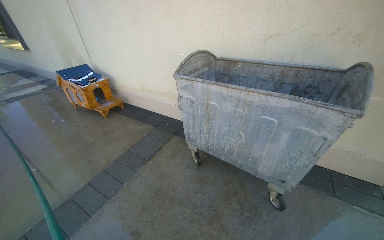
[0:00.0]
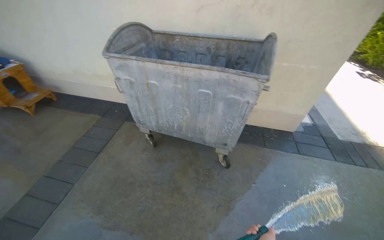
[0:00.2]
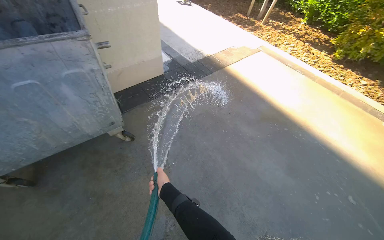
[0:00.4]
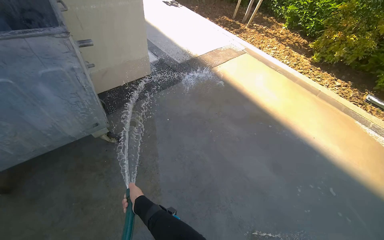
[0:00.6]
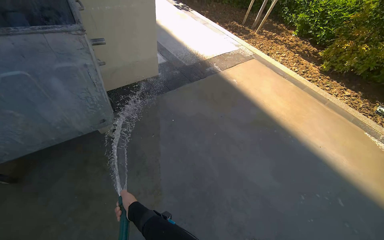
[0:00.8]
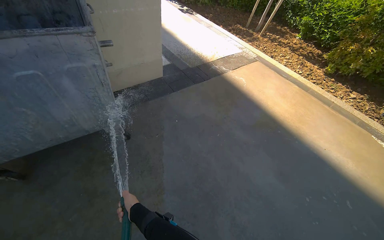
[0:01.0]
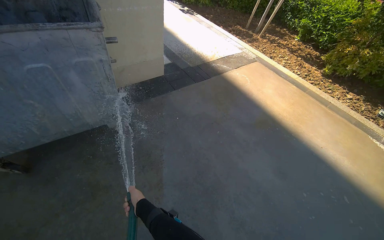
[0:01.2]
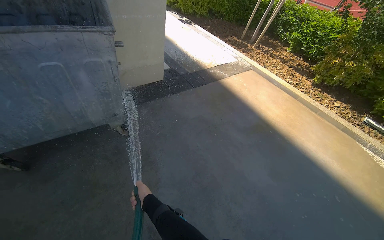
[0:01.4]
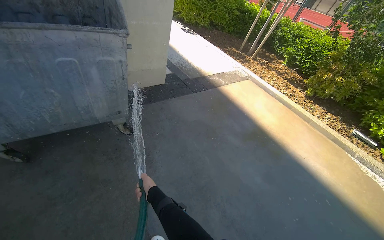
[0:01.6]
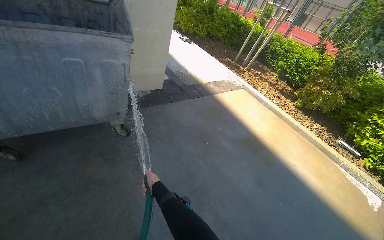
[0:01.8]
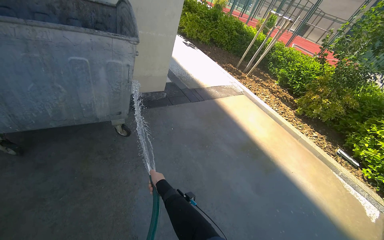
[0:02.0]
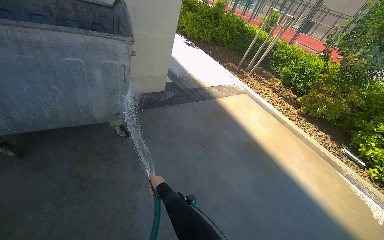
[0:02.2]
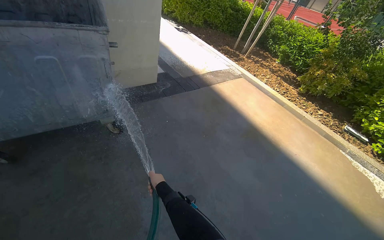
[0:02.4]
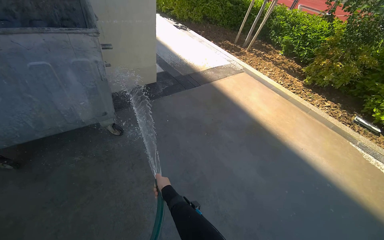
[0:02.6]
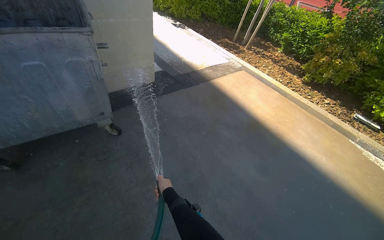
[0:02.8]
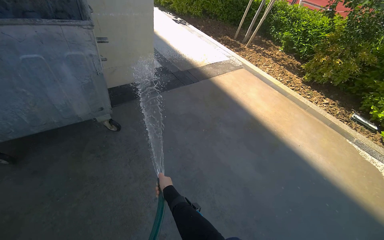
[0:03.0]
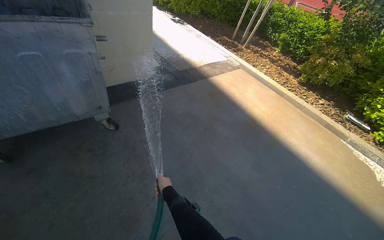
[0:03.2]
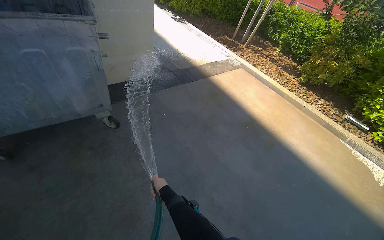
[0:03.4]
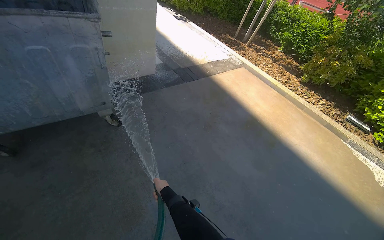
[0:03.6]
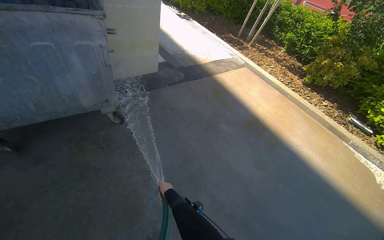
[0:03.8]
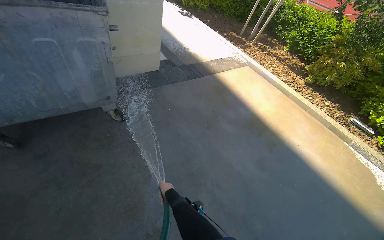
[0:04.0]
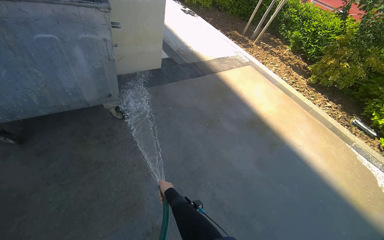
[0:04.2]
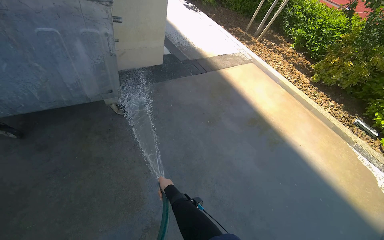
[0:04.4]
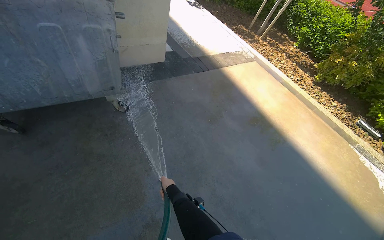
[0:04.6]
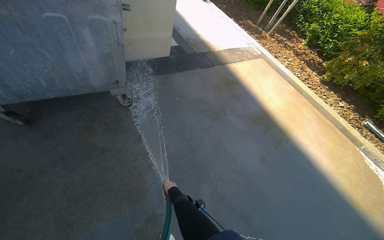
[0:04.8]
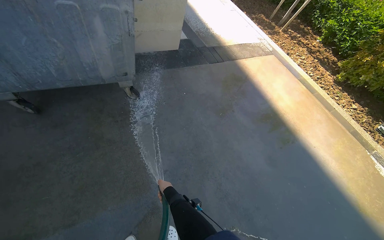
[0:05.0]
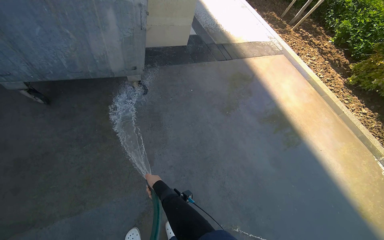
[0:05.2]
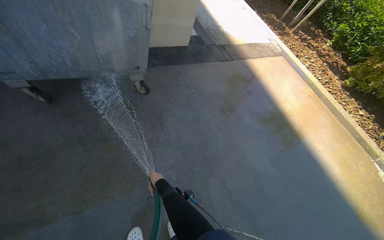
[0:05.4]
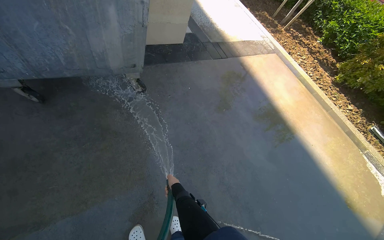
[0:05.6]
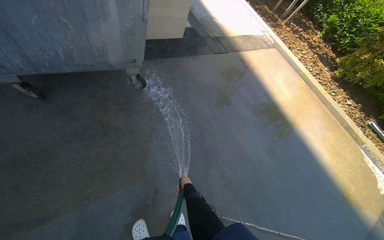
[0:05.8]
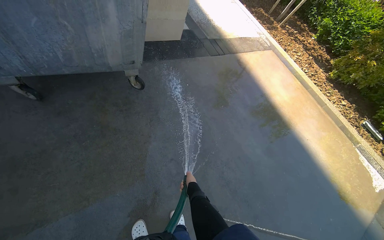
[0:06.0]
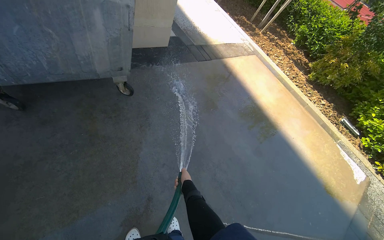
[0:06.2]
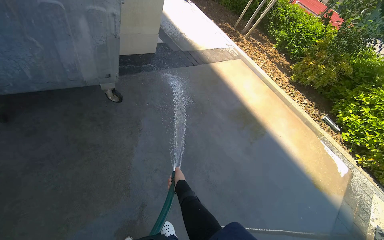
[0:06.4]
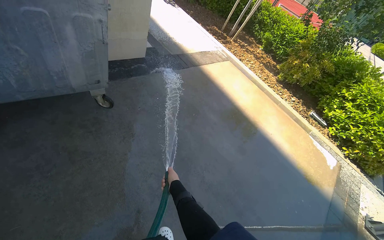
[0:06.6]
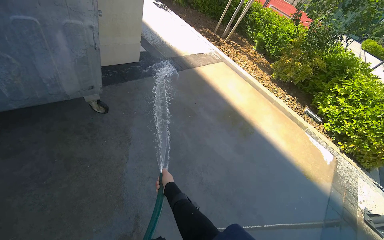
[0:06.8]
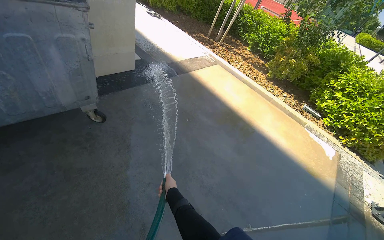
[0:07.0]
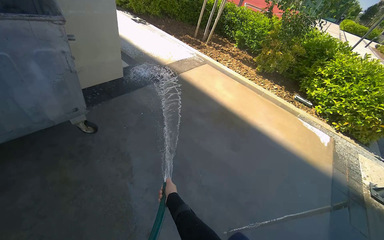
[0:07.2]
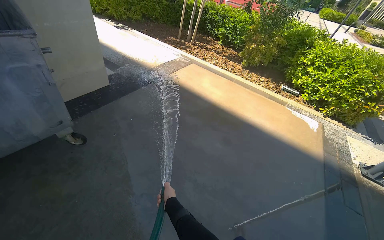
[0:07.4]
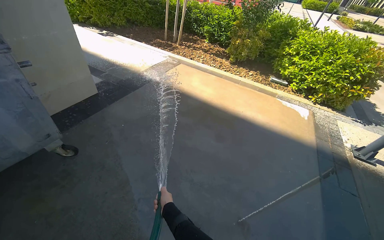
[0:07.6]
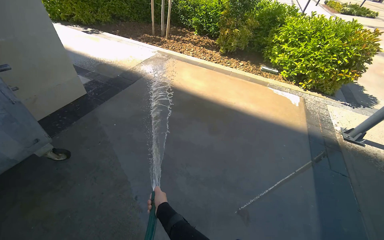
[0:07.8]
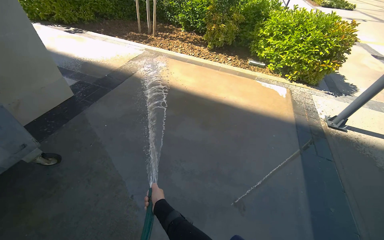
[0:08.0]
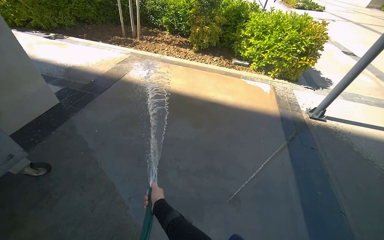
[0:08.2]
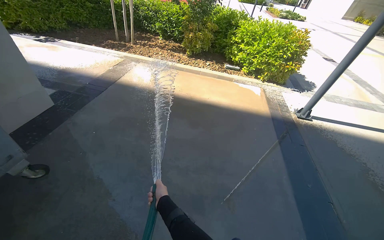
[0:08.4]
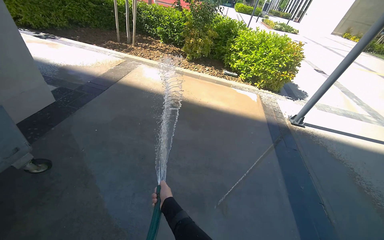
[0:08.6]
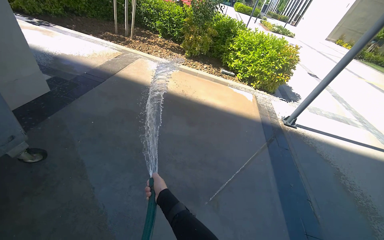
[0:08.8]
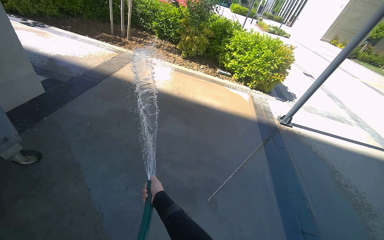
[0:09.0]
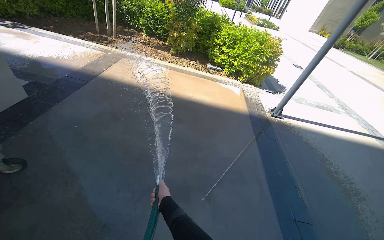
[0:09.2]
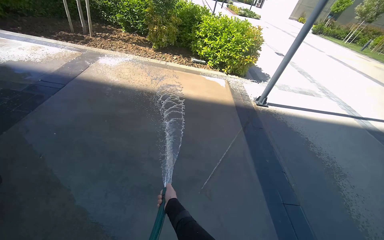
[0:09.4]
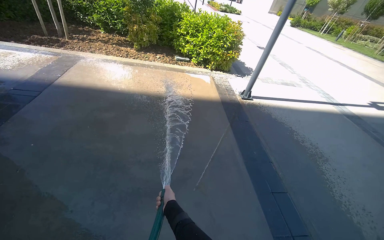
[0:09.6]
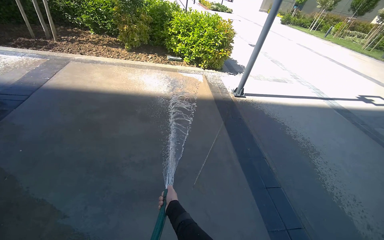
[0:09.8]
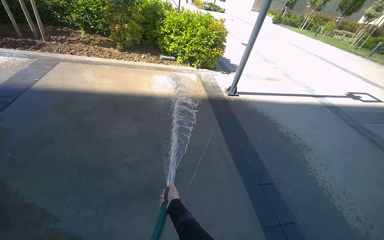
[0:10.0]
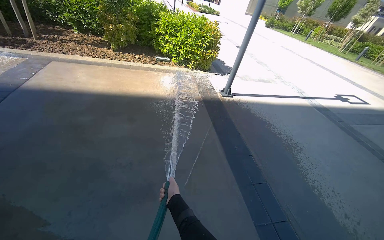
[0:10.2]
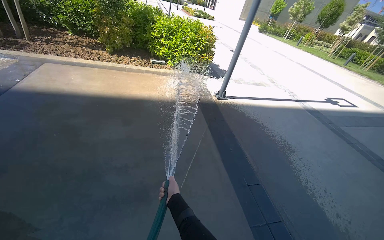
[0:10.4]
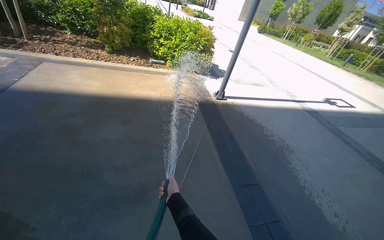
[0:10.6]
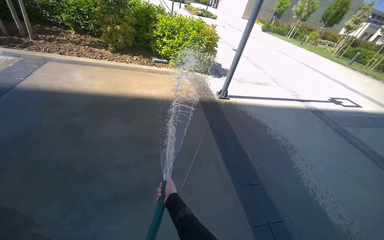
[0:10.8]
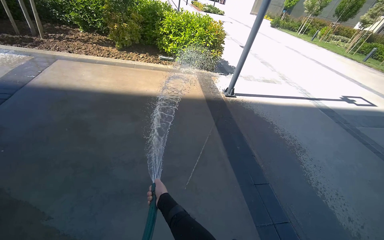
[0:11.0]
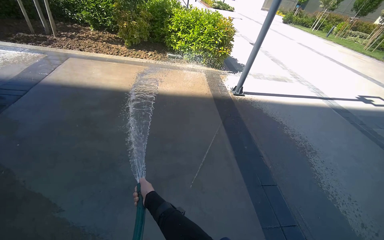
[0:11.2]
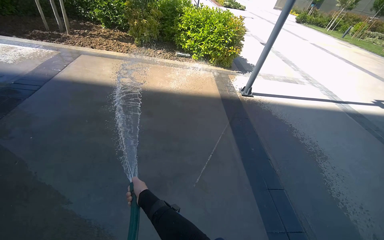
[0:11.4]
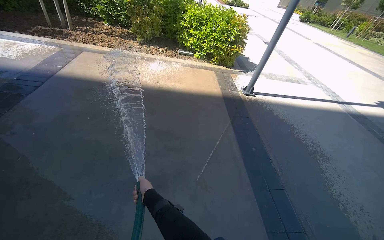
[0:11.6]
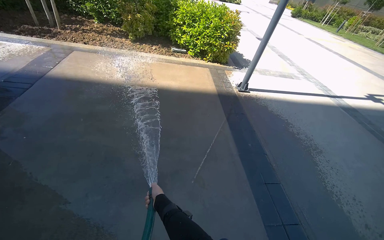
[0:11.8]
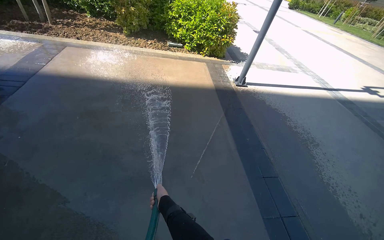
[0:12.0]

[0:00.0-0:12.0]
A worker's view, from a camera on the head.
Job: wiping surfaces.
The whole recording: Spraying water on sidewalk. The worker sprays water onto the sidewalk using a hose.
0:00.0 to 0:01.6: The wearer looks some 65 degrees further to the right. The view tips downward by approximately 15 degrees.
0:06.0 to 0:07.6: The head turns to the right by approximately 35 degrees.
0:07.6 to 0:09.0: The camera is aimed approximately 15 degrees further to the right. The right hand is displaced nearer to the camera by approximately 25 cm.
0:09.0 to 0:10.4: The head turns to the right by approximately 20 degrees. The right hand moves to the right, some 40 cm.

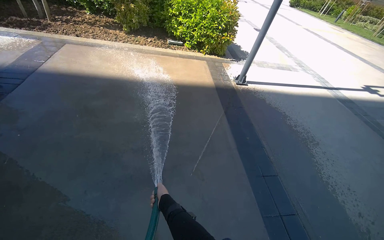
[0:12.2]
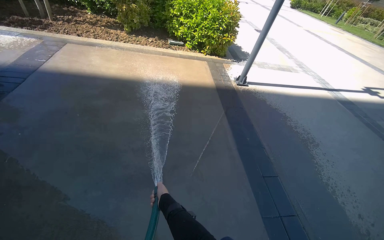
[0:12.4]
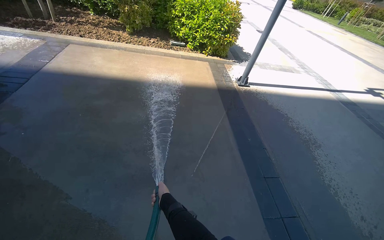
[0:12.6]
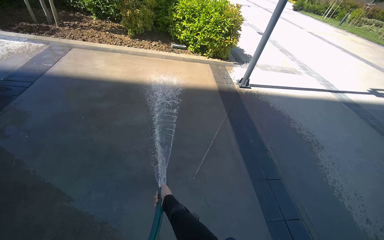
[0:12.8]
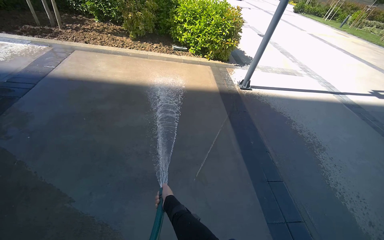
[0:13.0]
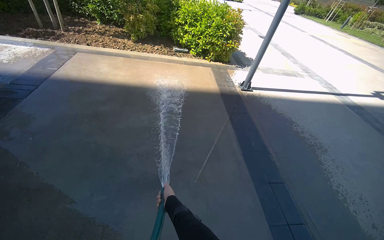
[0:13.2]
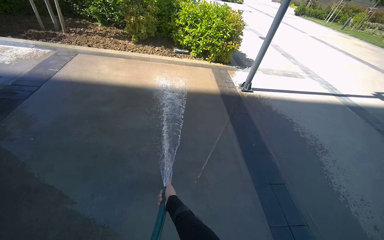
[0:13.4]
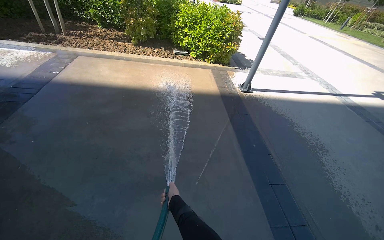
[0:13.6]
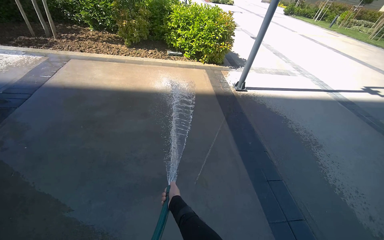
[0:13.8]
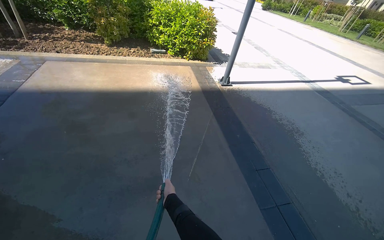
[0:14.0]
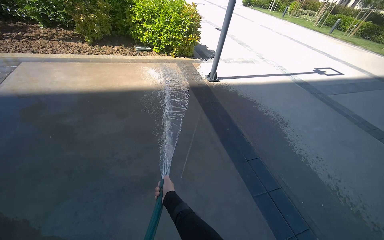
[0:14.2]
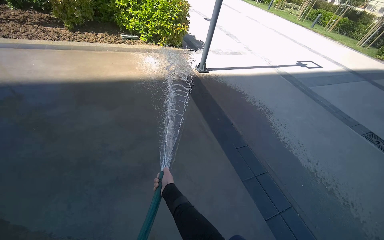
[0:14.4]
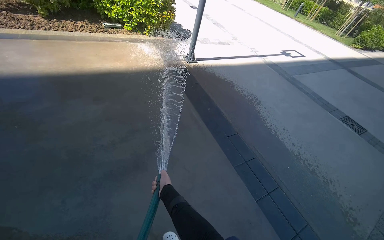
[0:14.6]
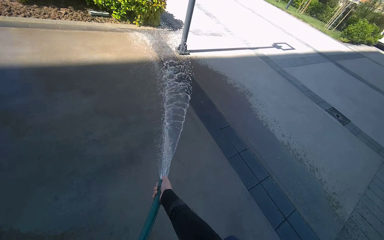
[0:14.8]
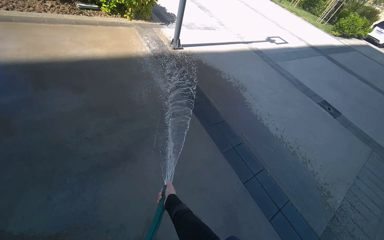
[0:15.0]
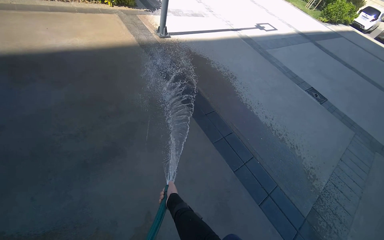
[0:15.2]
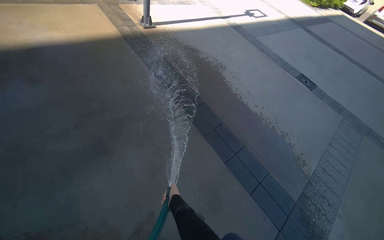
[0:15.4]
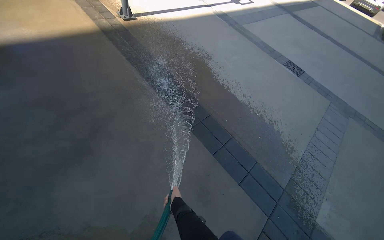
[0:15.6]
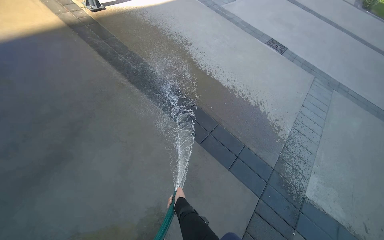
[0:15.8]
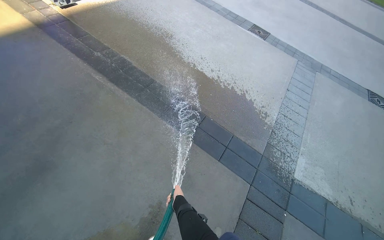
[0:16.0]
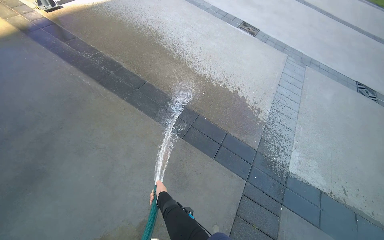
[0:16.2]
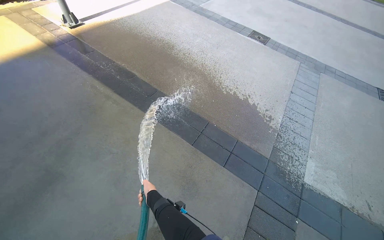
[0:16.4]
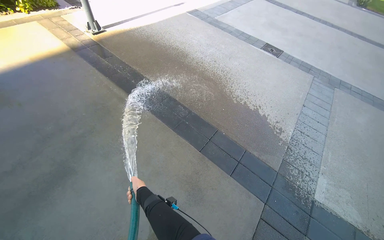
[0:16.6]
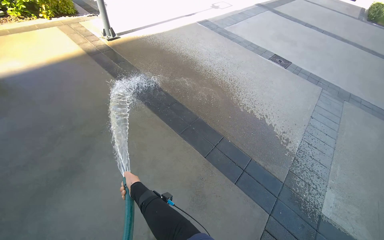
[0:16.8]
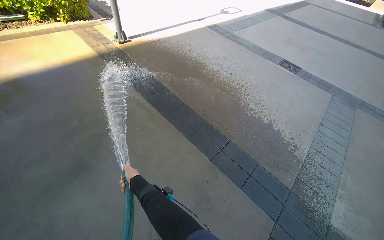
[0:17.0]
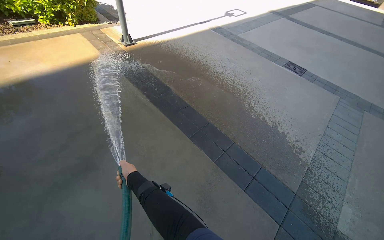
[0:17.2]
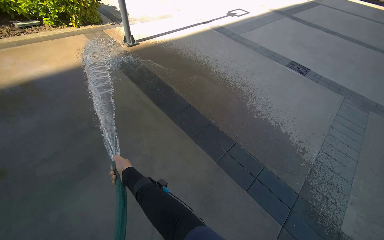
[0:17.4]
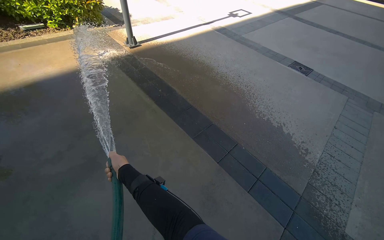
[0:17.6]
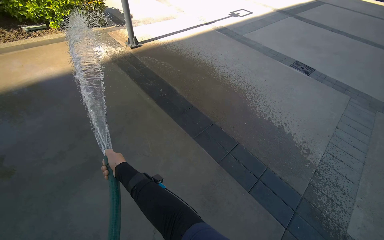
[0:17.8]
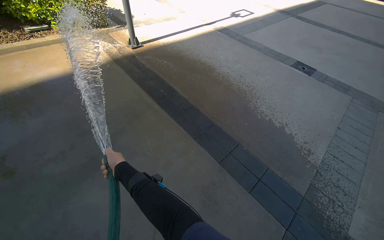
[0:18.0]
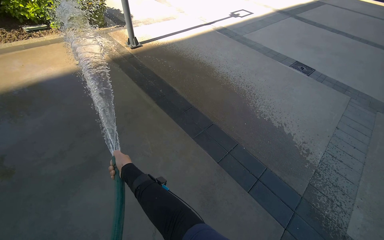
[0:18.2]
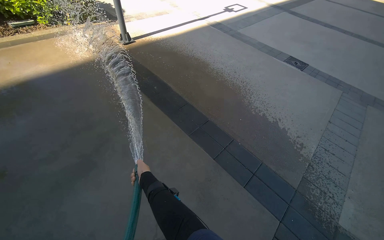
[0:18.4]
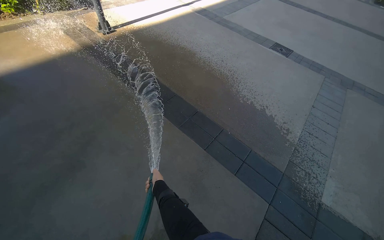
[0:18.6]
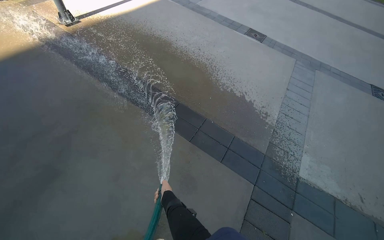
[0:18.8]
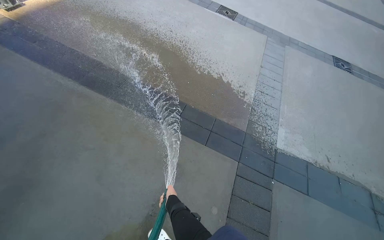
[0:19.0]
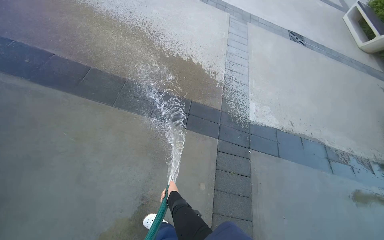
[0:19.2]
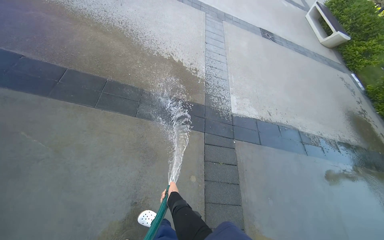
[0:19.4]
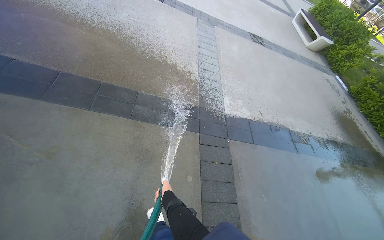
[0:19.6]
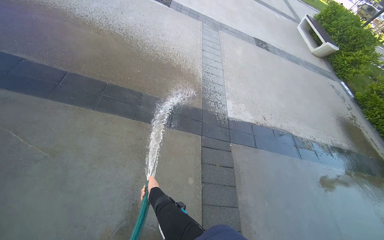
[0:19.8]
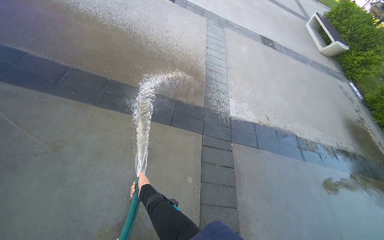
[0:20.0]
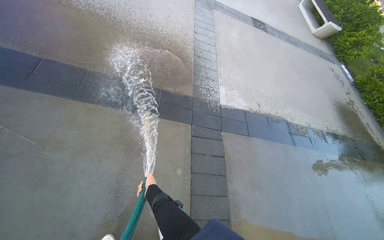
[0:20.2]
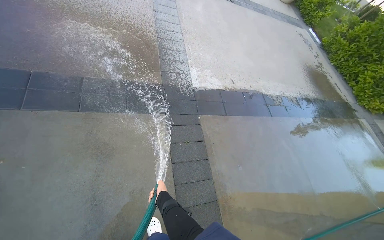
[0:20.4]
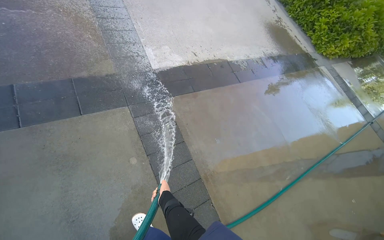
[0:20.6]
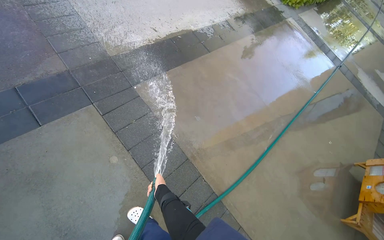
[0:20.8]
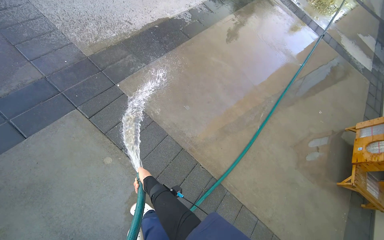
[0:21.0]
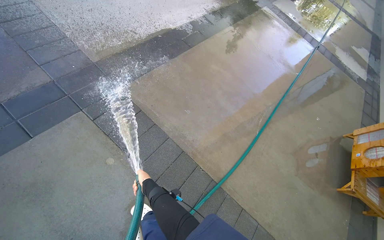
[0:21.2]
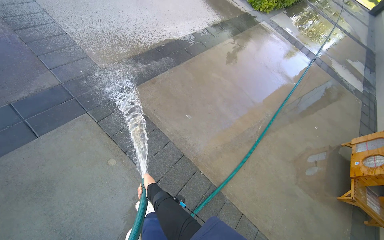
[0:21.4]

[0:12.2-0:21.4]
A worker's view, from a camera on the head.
Job: wiping surfaces.
The whole recording: Spraying water on sidewalk. The worker sprays water onto the sidewalk using a hose.
0:13.8 to 0:15.2: The head turns to the right by some 30 degrees. The view tilts some 15 degrees downward.
0:15.2 to 0:16.8: The right hand moves up the picture, approximately 10 cm.
0:18.4 to 0:19.8: The head turns to the right by approximately 45 degrees. The camera pitches downward, by about 15 degrees.
0:19.8 to 0:21.4: The camera travels about 50 cm. The head rotates roughly 50 degrees to the right. The camera pitches downward, by approximately 20 degrees.
